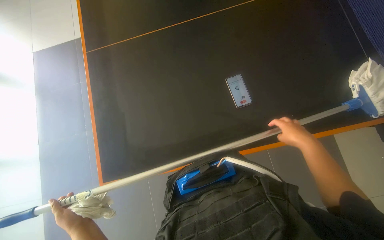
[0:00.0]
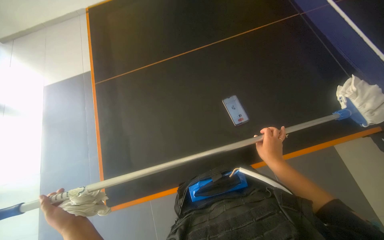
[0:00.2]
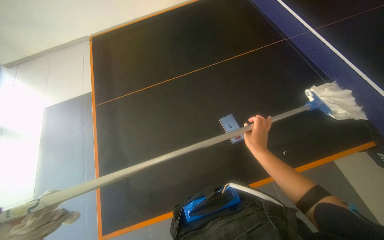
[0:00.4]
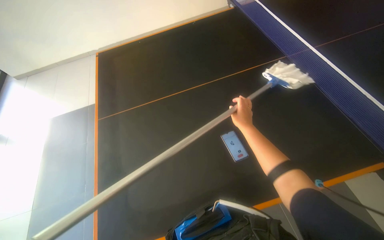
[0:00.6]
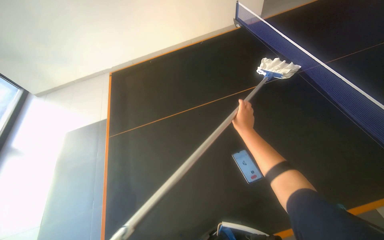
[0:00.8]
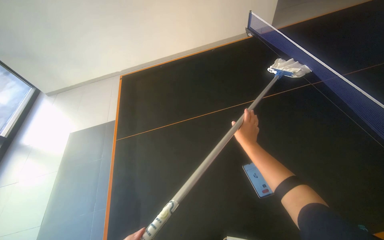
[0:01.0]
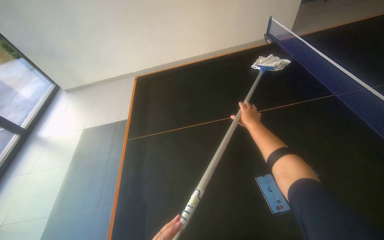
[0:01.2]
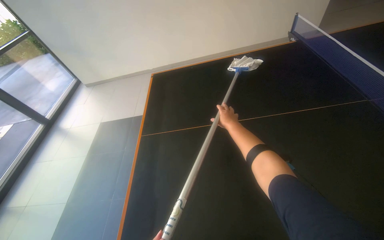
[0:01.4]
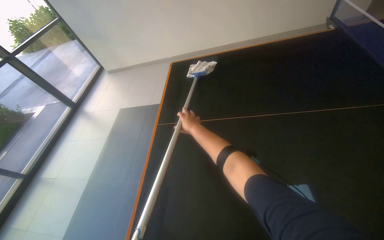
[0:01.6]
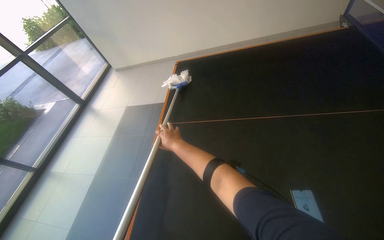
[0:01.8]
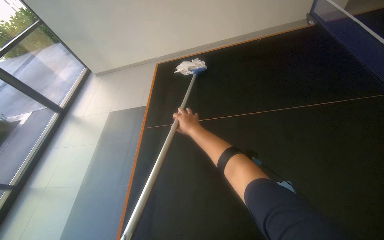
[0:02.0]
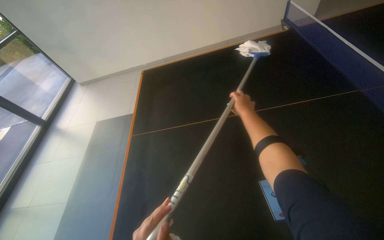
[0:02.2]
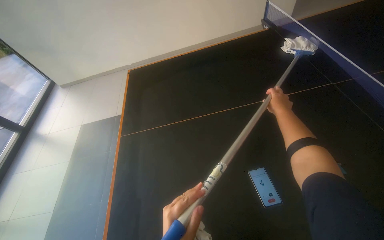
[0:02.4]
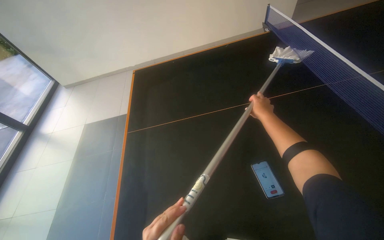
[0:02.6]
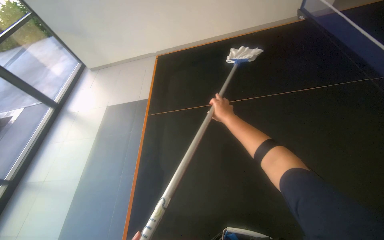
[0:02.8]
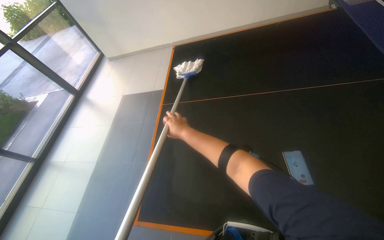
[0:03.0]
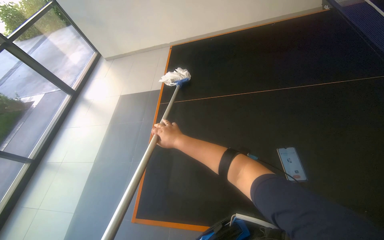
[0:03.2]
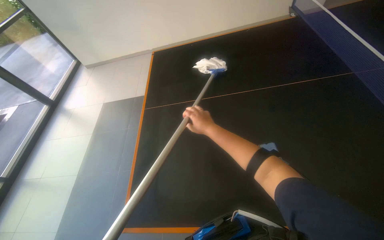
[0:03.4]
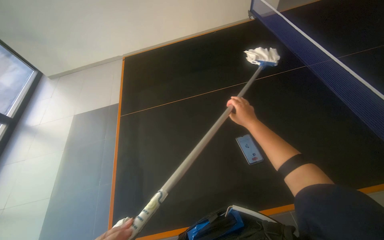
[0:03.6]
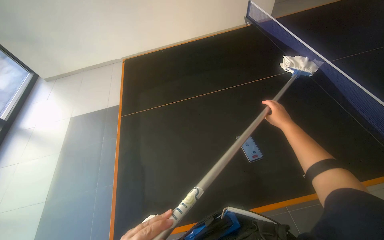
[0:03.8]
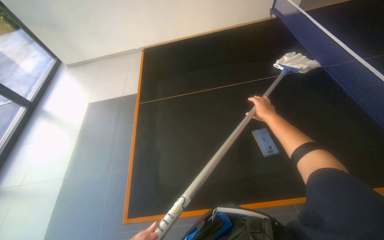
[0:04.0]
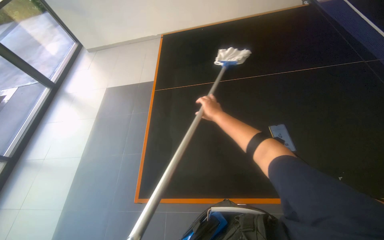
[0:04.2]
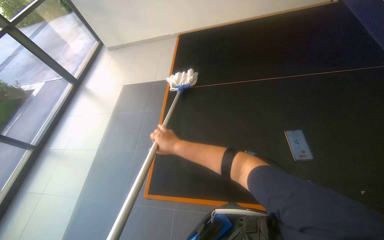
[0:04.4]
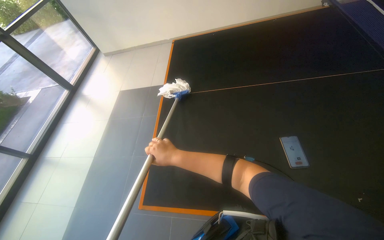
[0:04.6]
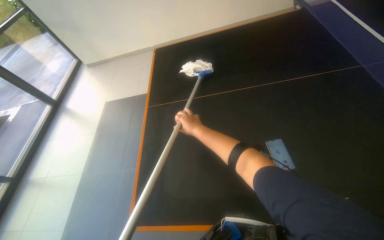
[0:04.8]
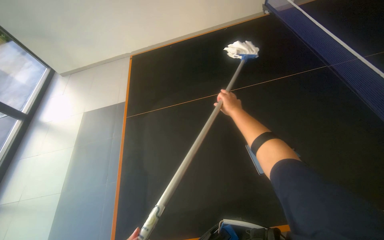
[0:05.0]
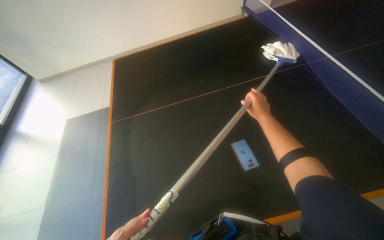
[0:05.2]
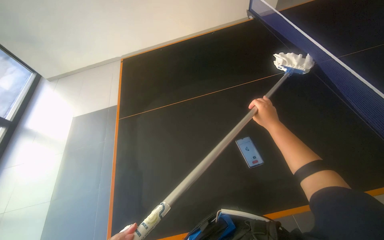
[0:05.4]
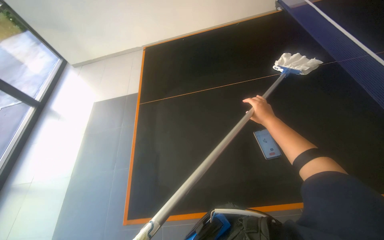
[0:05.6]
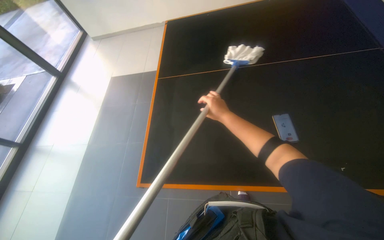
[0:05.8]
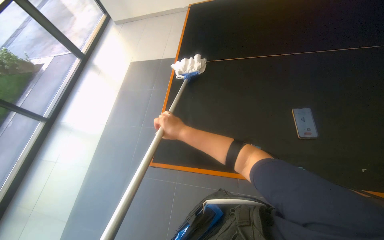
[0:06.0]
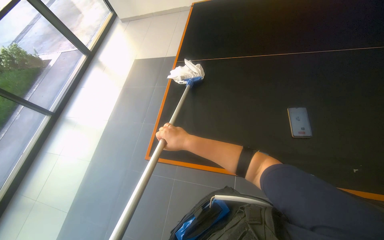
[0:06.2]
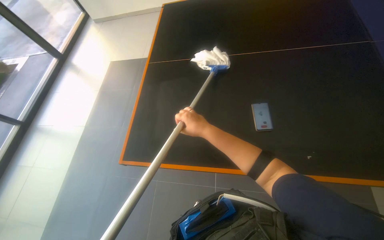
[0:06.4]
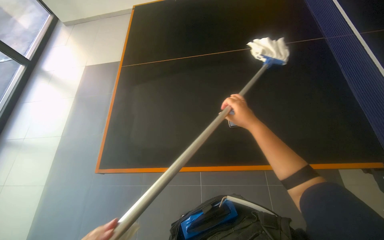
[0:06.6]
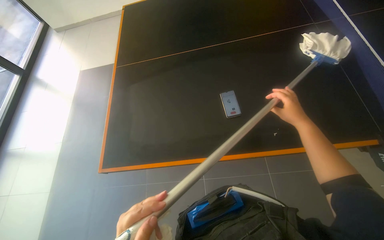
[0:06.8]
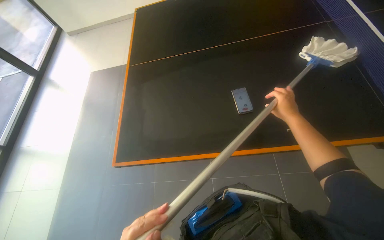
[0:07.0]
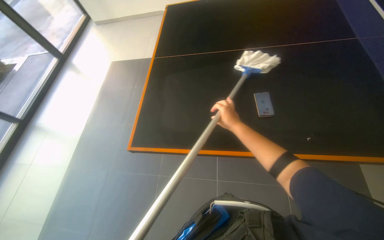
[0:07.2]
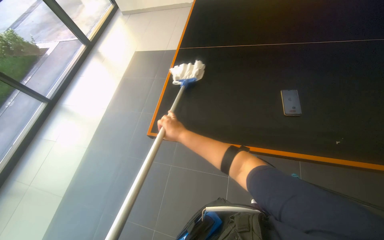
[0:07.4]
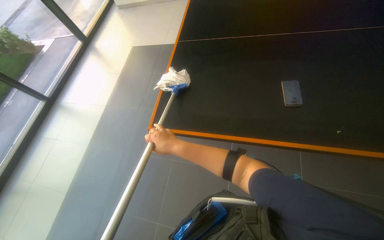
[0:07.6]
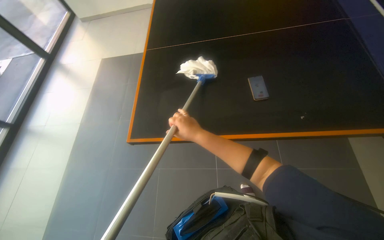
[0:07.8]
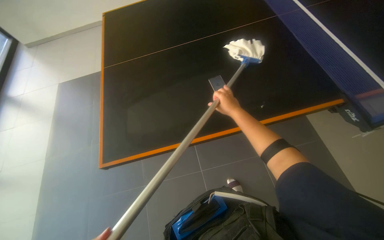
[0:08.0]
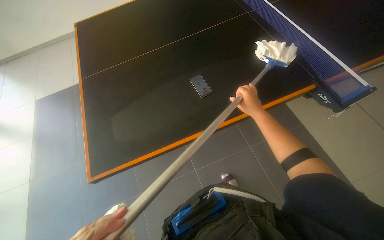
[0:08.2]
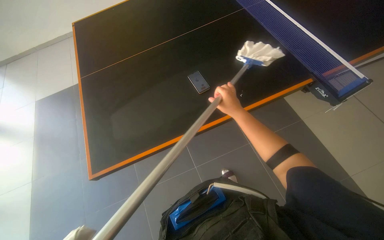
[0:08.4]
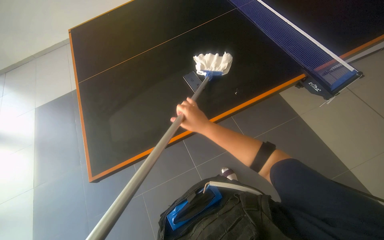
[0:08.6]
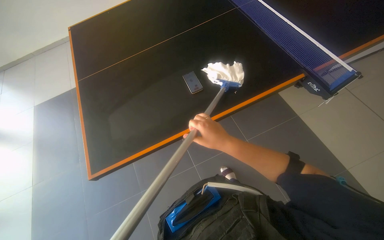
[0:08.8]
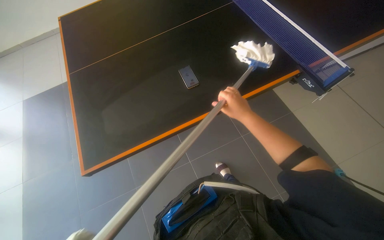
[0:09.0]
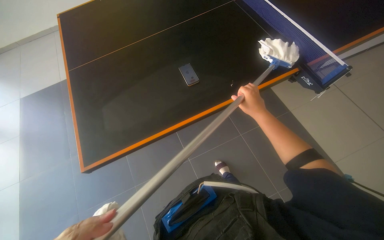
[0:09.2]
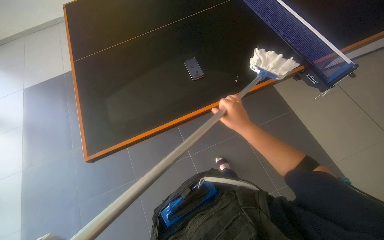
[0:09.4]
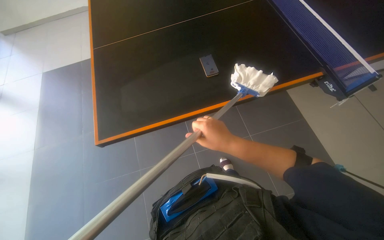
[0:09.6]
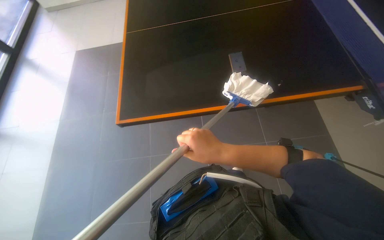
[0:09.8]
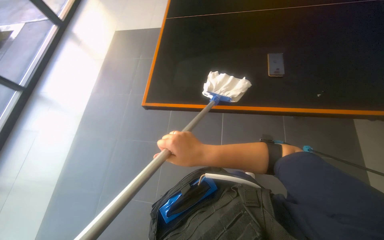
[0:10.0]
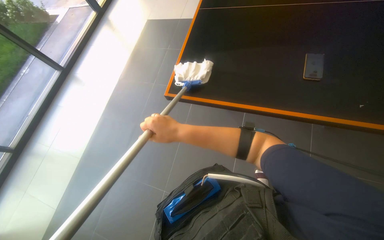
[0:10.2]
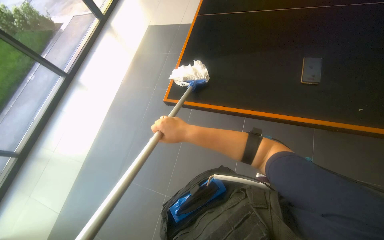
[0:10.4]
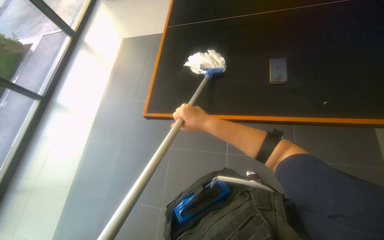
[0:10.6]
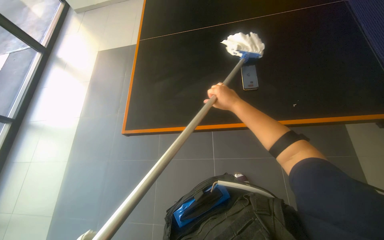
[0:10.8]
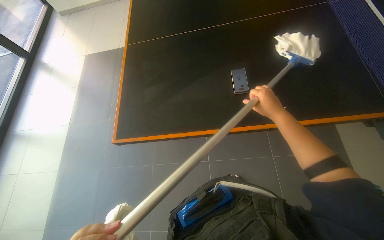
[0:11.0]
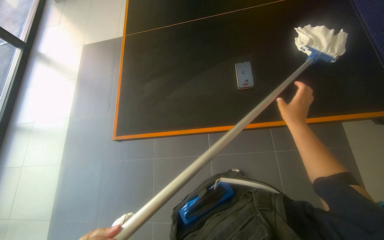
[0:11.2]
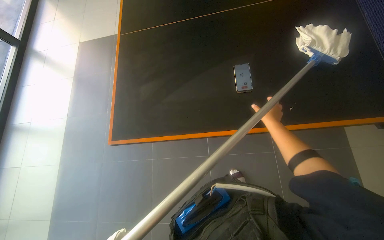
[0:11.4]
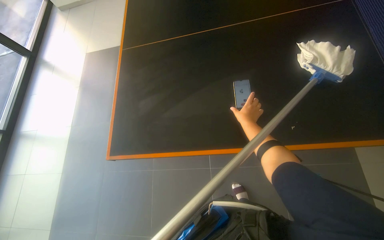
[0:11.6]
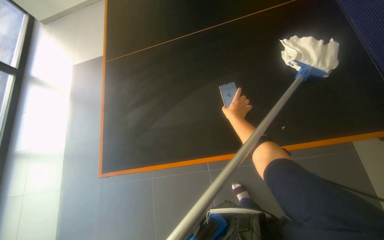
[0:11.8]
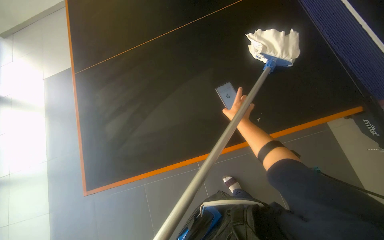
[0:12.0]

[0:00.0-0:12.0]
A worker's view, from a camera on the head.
Job: wiping surfaces.
The whole recording: Mopping the ping-pong table. The worker mops the surface of the ping-pong table.
0:00.0 to 0:01.6: The camera sweeps to the left, by roughly 15 degrees. The camera pitches upward, by approximately 20 degrees. The right hand travels to the left by about 50 cm.
0:01.6 to 0:03.0: The right hand goes left and right, roughly 30 cm each way, reversing 2 times.
0:03.0 to 0:04.4: The right hand reaches roughly 50 cm to the right, then returns.
0:04.4 to 0:06.0: The right hand goes to the right and returns, approximately 50 cm each way.
0:06.0 to 0:07.6: The right hand moves about 40 cm to the right and comes back.
0:07.6 to 0:09.0: The wearer looks approximately 40 degrees further to the right.
0:09.0 to 0:10.4: The head travels some 40 cm. The wearer's head swings some 35 degrees to the left.
0:10.4 to 0:12.0: The camera travels some 40 cm. The wearer's head swings about 35 degrees to the right.

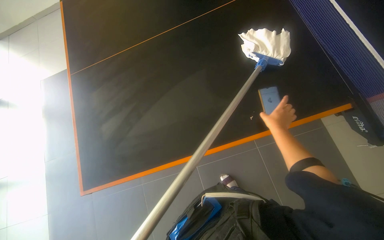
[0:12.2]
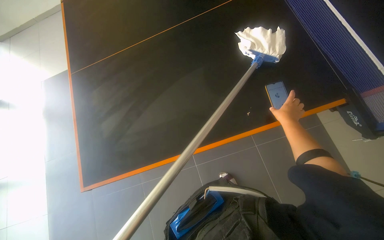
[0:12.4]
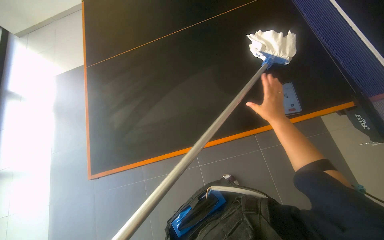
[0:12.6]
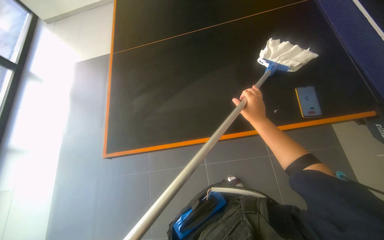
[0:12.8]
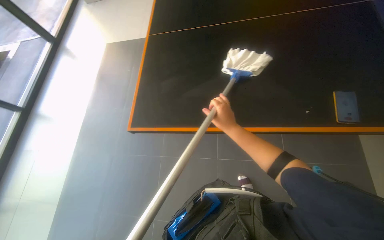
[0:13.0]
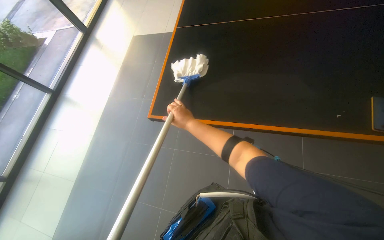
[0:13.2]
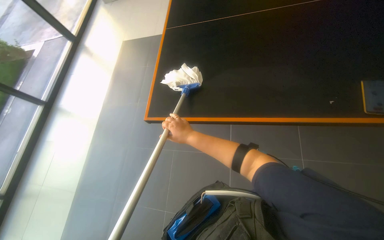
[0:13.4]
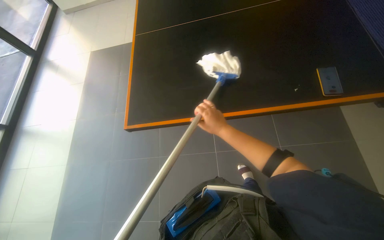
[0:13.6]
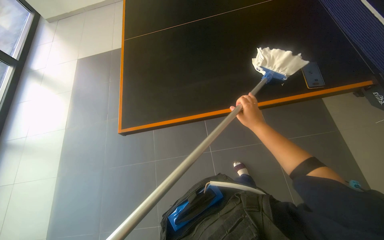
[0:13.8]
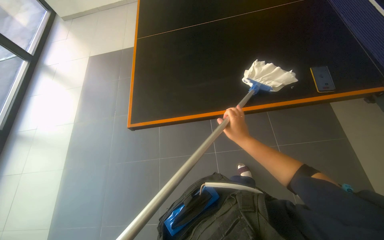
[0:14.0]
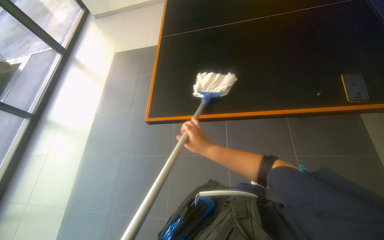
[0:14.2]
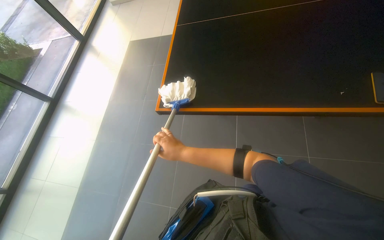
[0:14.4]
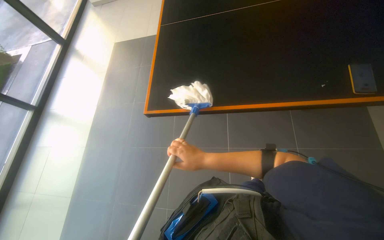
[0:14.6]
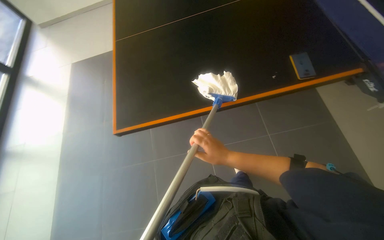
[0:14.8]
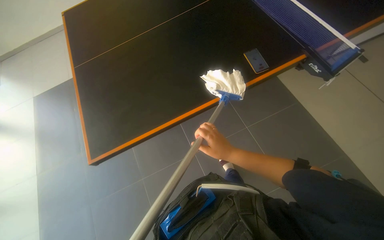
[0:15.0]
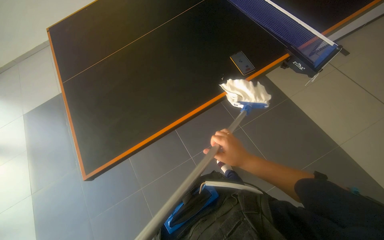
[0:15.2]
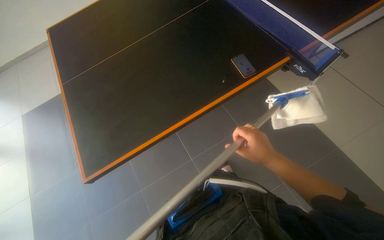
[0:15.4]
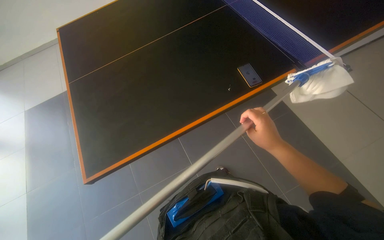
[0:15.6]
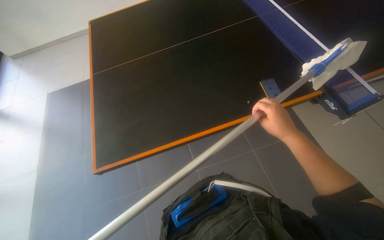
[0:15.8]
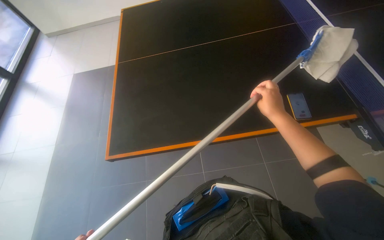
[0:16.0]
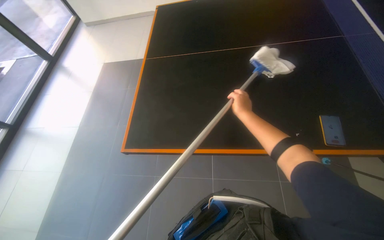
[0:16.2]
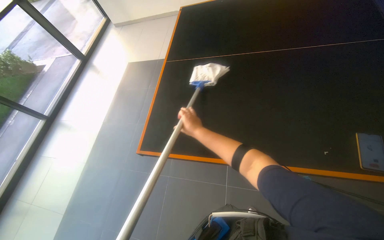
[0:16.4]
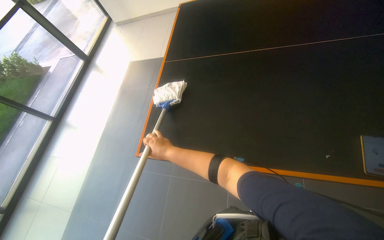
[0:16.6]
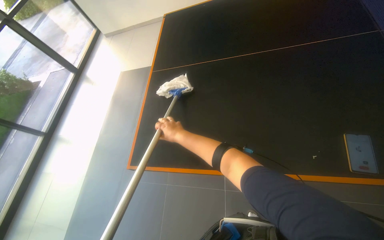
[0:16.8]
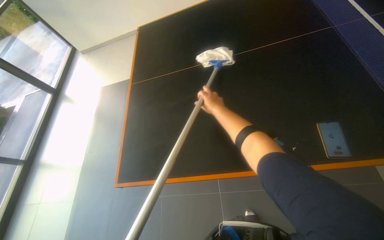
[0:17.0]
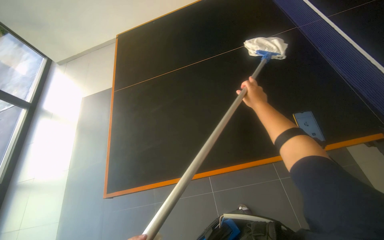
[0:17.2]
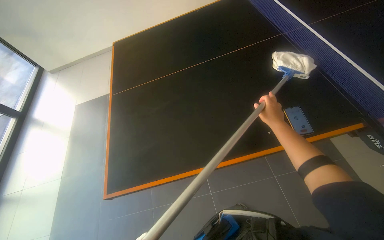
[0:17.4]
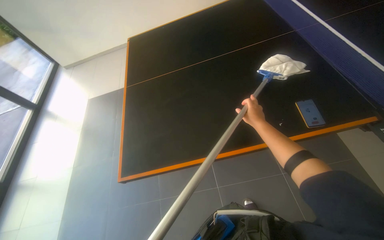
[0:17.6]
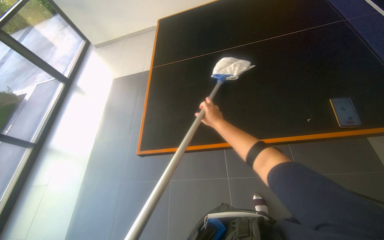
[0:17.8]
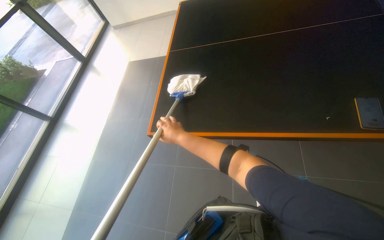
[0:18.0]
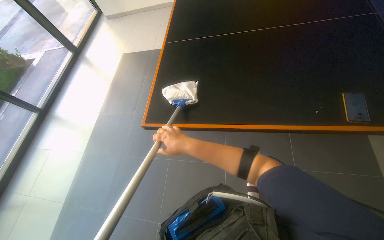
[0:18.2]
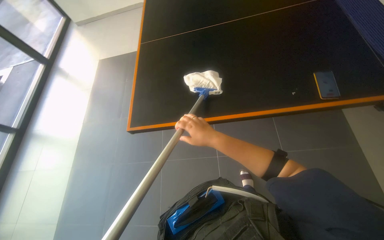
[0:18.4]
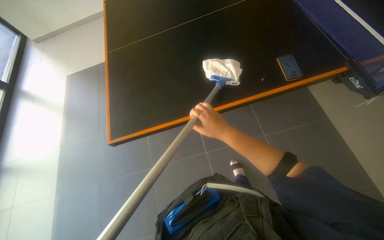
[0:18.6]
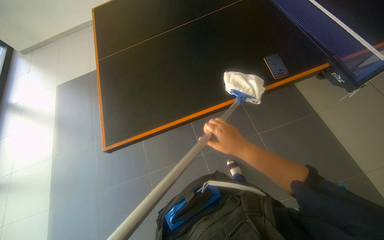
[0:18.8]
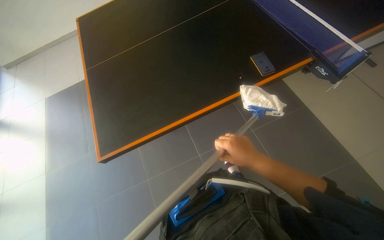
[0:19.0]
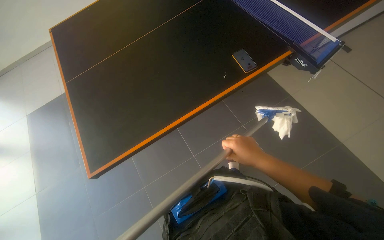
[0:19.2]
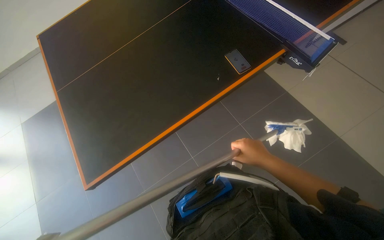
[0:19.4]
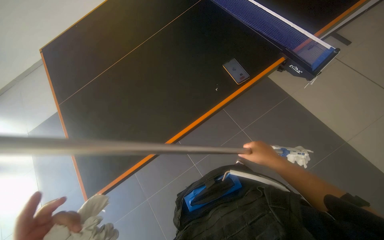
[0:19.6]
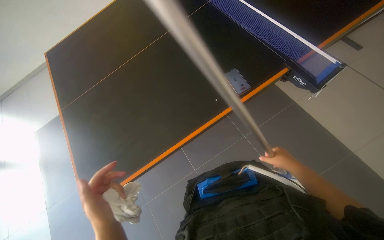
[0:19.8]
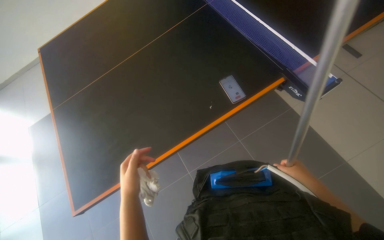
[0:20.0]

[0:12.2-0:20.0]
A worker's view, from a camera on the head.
Job: wiping surfaces.
The whole recording: Mopping the ping-pong table. The worker mops the surface of the ping-pong table.
0:15.4 to 0:16.8: The head rotates roughly 35 degrees to the left.
0:16.8 to 0:18.4: The right hand moves left and right over roughly 30 cm, changing direction 2 times.
0:18.4 to 0:20.0: The wearer looks about 30 degrees further to the right.
